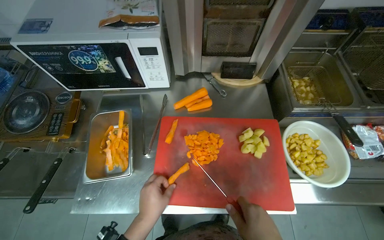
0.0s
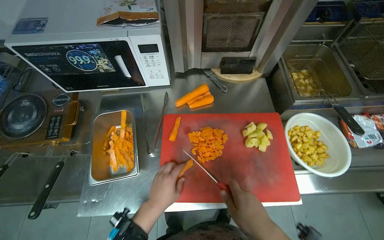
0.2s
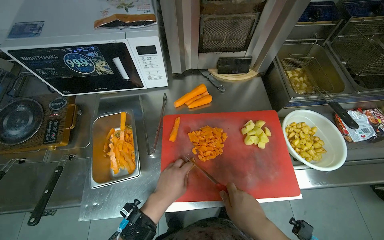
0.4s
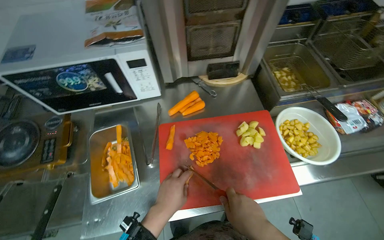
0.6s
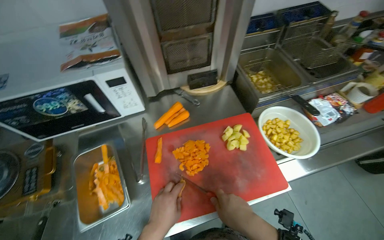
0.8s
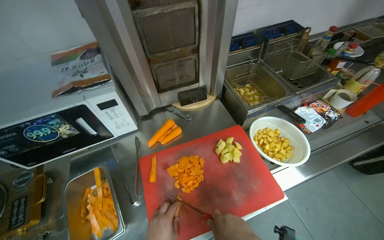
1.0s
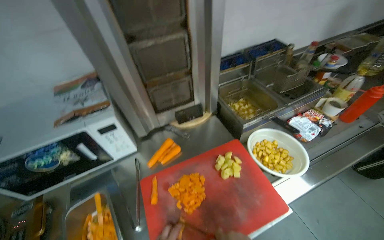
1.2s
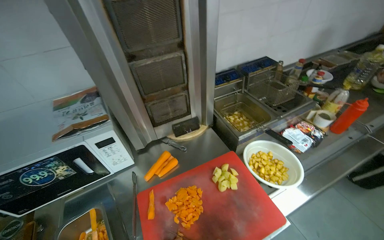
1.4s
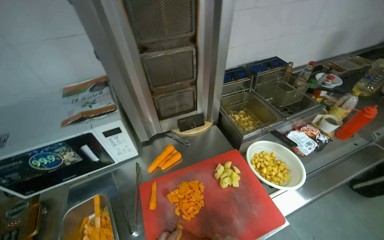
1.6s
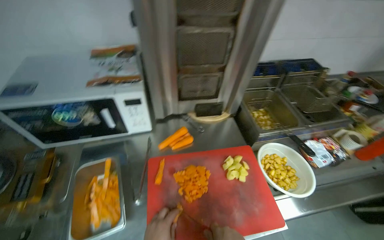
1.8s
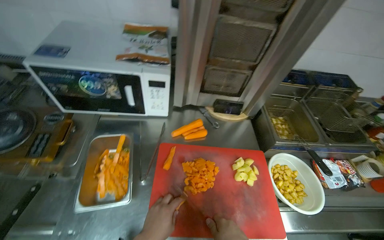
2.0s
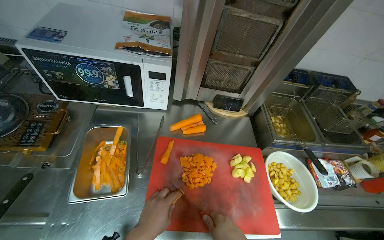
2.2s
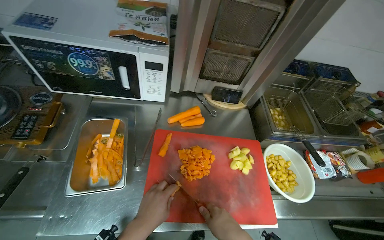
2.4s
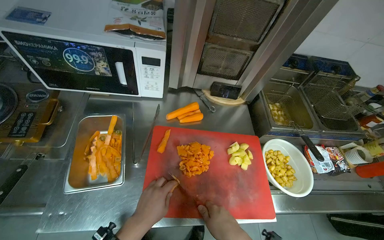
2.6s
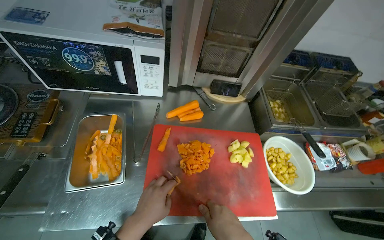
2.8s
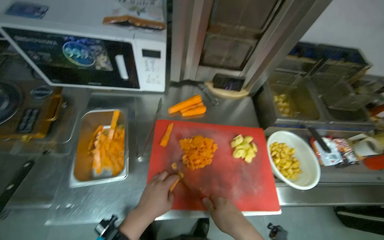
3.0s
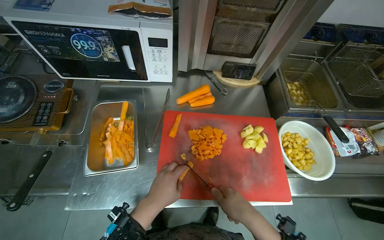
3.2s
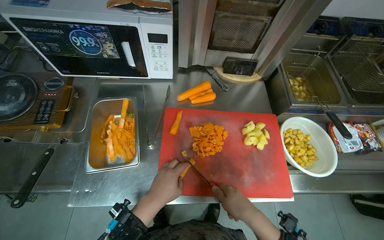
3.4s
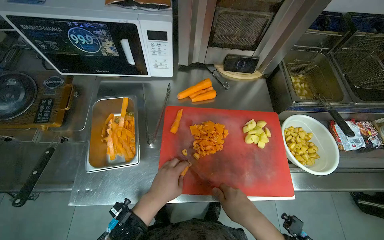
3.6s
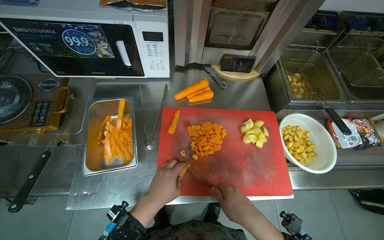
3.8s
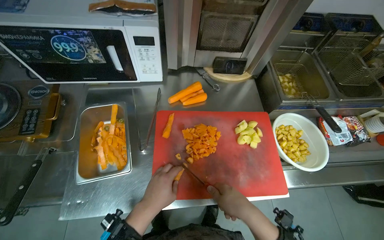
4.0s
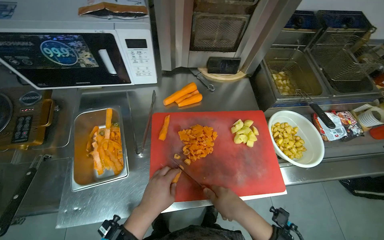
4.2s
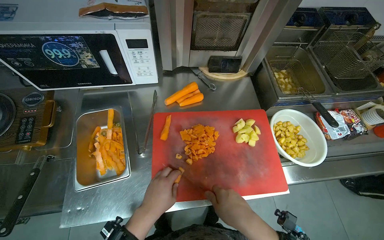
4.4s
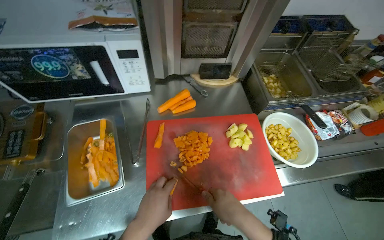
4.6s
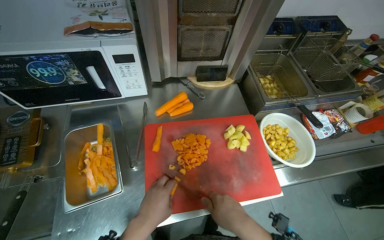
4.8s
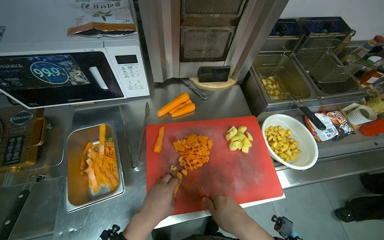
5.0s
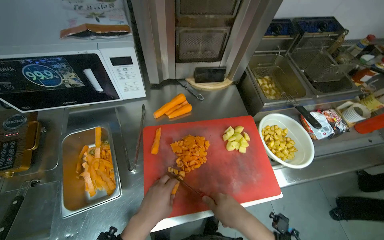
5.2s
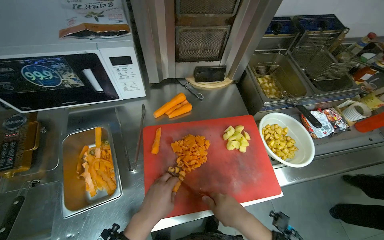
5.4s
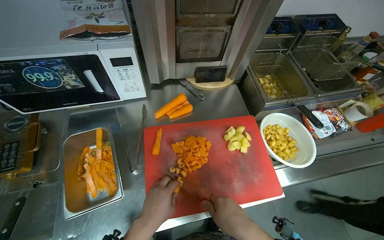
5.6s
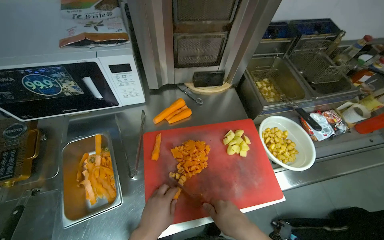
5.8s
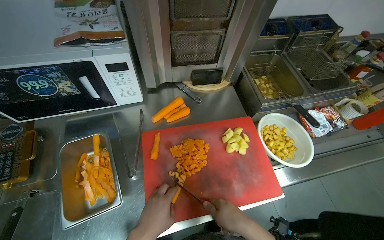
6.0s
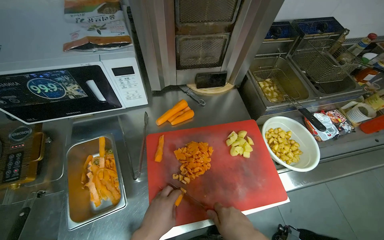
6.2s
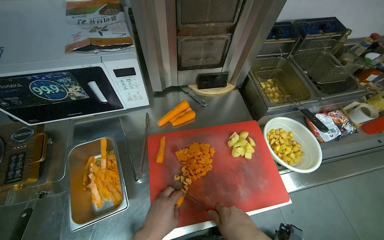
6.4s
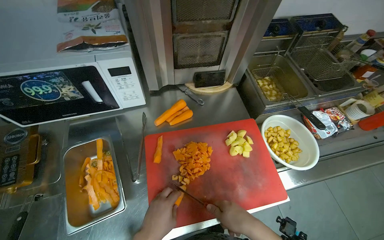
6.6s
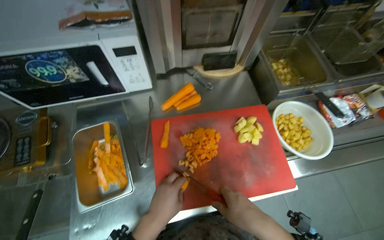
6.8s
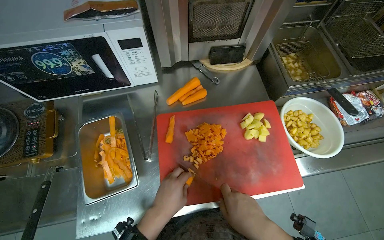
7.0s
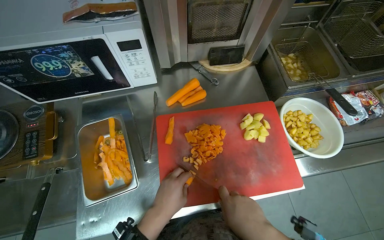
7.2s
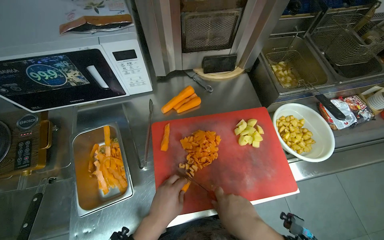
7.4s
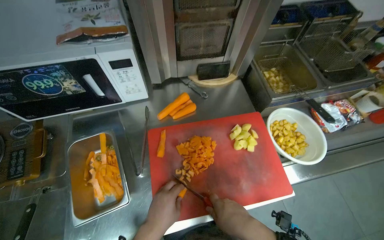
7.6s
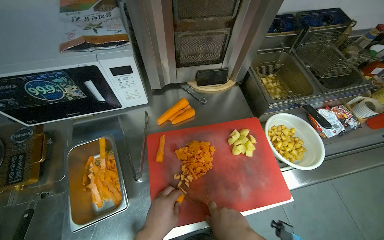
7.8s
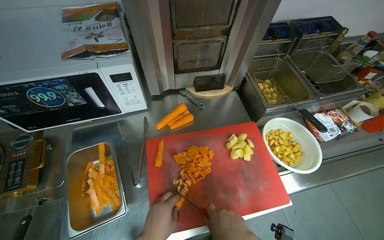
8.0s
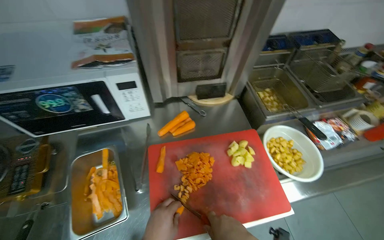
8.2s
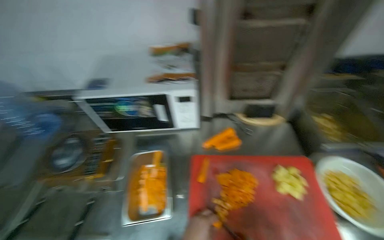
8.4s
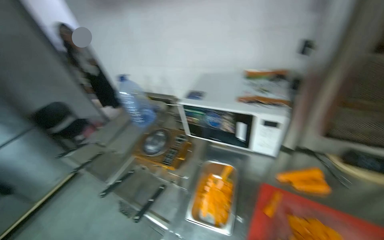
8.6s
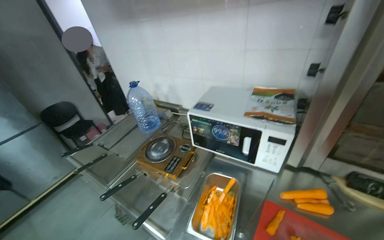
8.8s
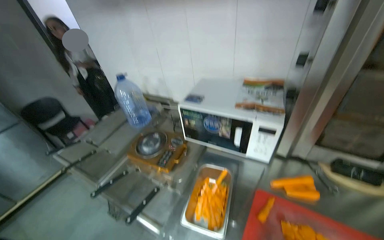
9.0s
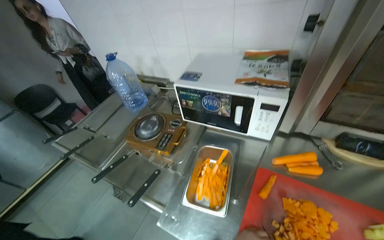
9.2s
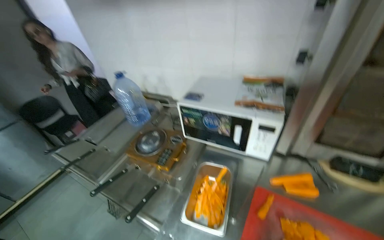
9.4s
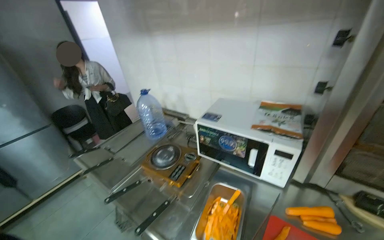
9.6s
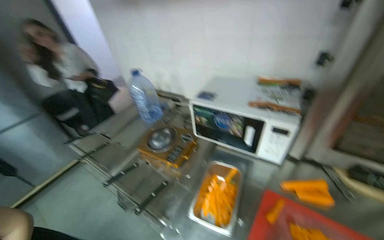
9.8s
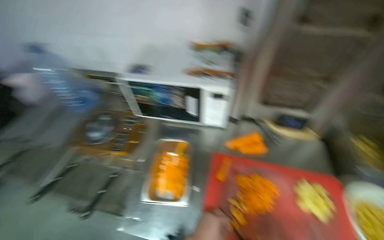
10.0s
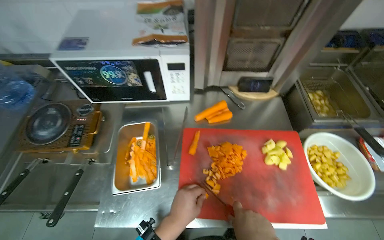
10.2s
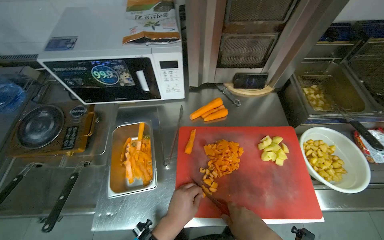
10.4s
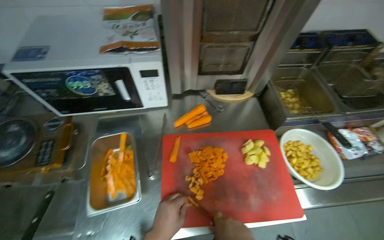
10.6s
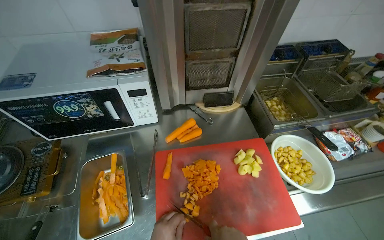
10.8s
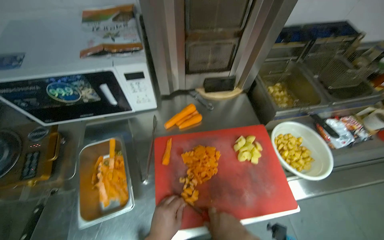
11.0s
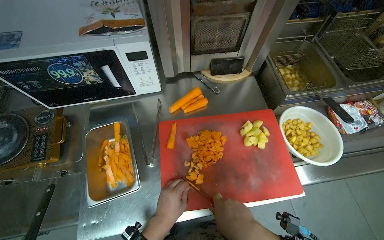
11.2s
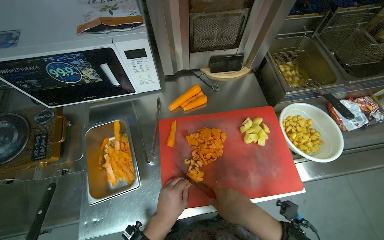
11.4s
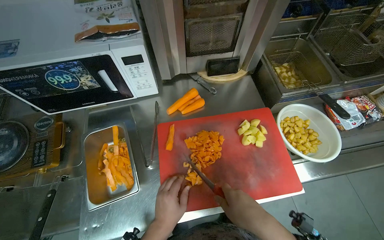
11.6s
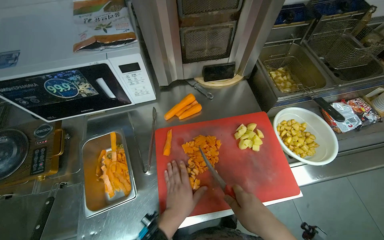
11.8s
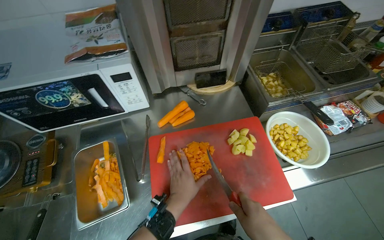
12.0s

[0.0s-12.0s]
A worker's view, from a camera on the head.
Job: preparing food.
The whole recording: Chopping carrots. The worker continues chopping carrots on a red cutting board.
0.0s to 1.6s: The wearer looks about 20 degrees further upward.
1.6s to 3.0s: The view tilts some 15 degrees downward.
3.0s to 6.0s: The hands stay close to where they were, moving slightly.
6.0s to 7.6s: The hands work in one place, with small movements.
7.6s to 9.0s: The head rotates about 45 degrees to the left. The wearer looks roughly 20 degrees further upward.
9.0s to 10.4s: The head turns to the right by some 30 degrees. The view tilts approximately 20 degrees downward.

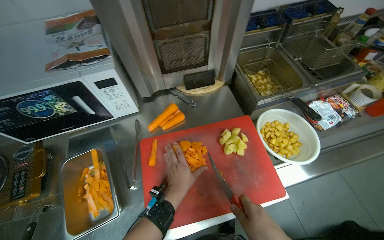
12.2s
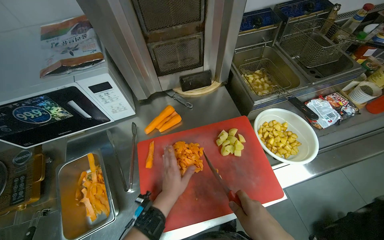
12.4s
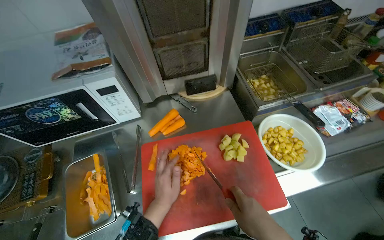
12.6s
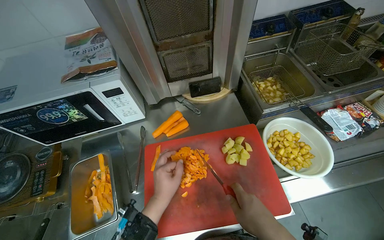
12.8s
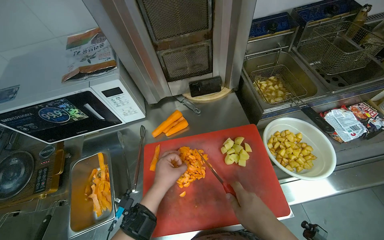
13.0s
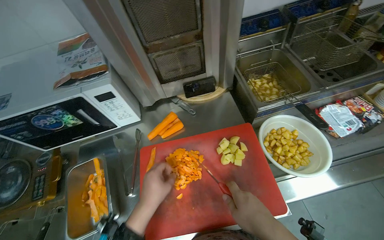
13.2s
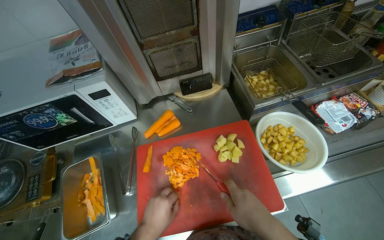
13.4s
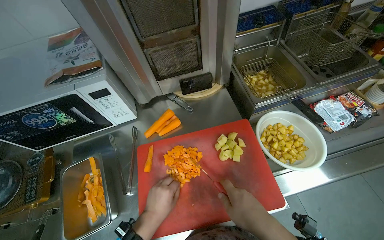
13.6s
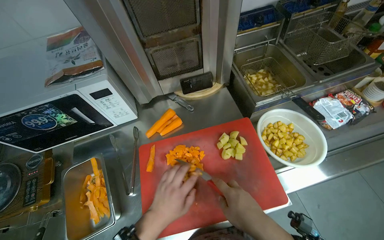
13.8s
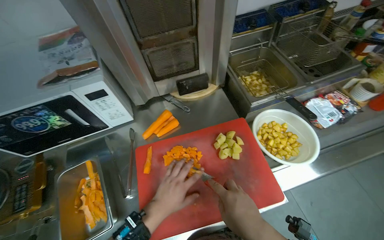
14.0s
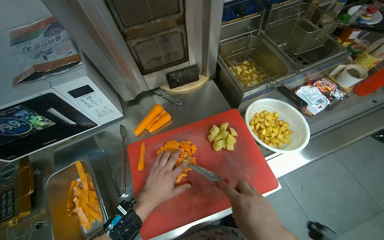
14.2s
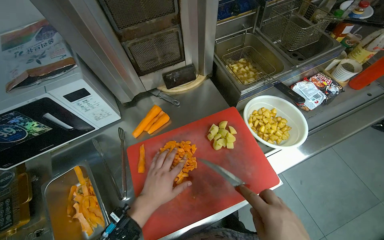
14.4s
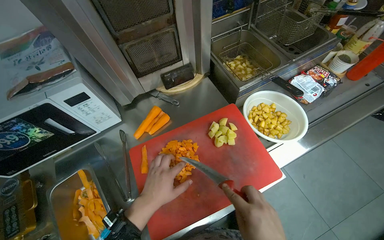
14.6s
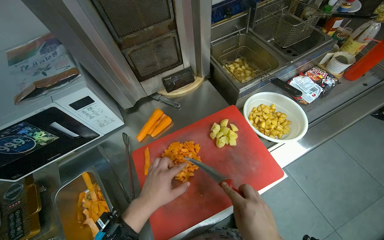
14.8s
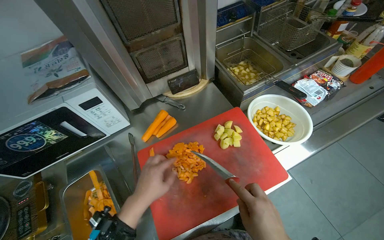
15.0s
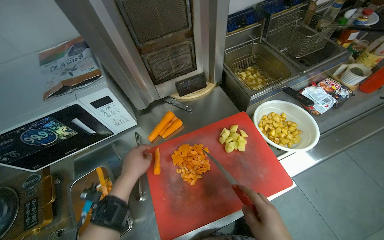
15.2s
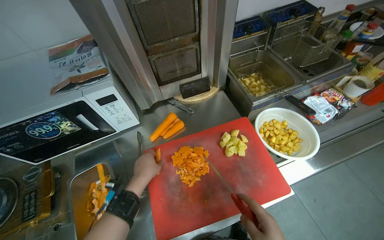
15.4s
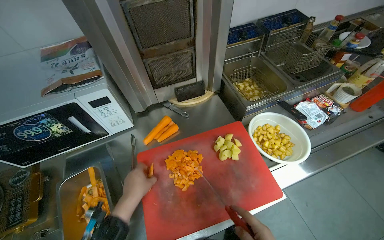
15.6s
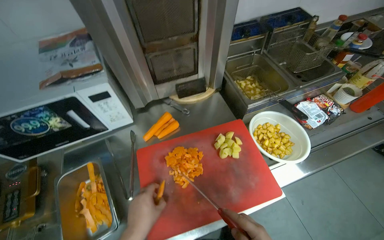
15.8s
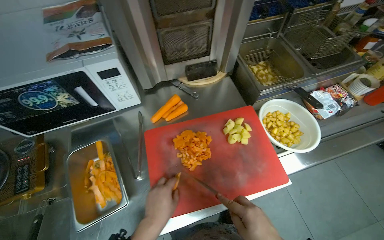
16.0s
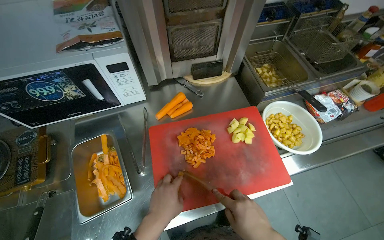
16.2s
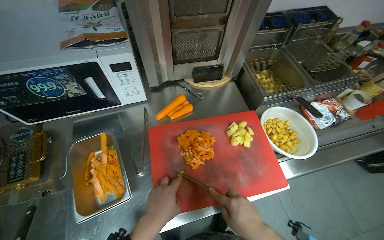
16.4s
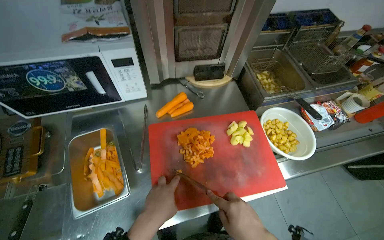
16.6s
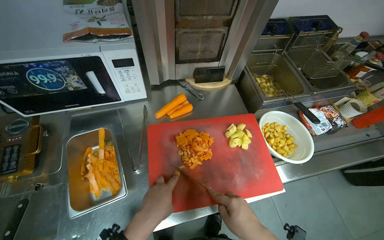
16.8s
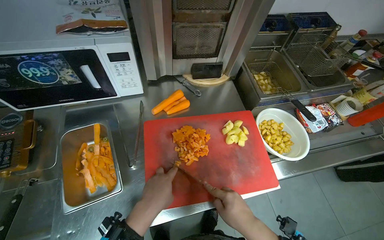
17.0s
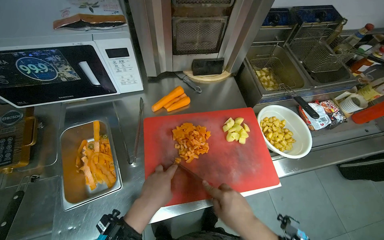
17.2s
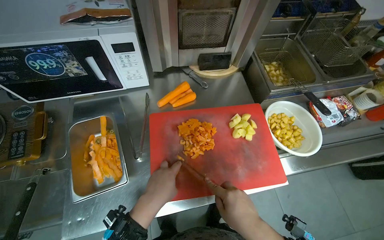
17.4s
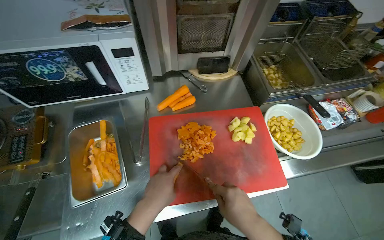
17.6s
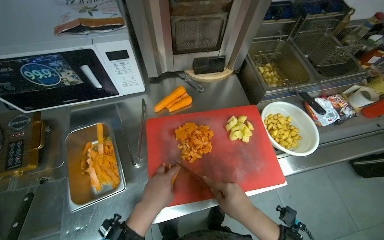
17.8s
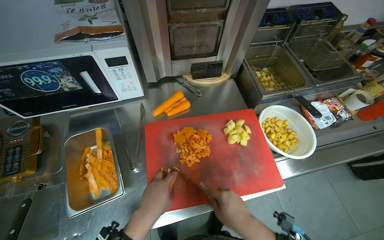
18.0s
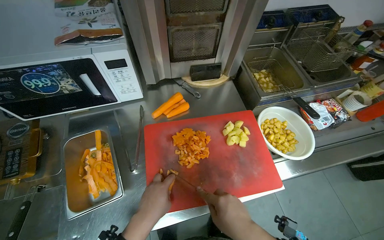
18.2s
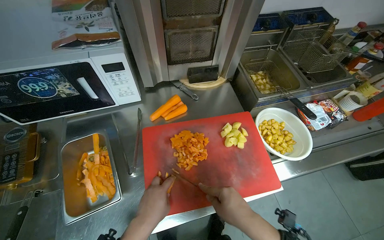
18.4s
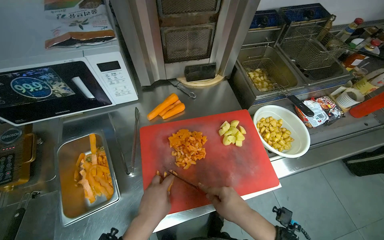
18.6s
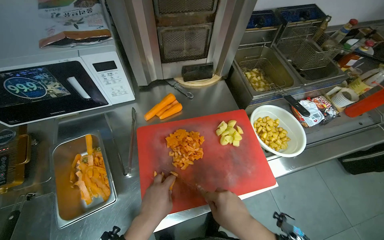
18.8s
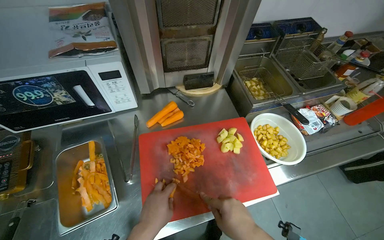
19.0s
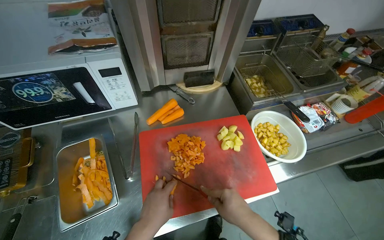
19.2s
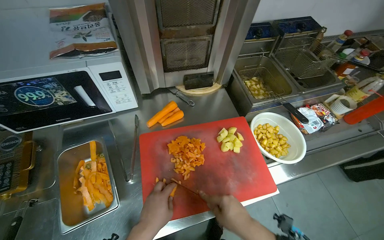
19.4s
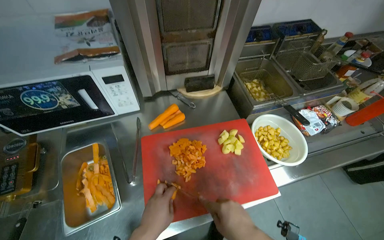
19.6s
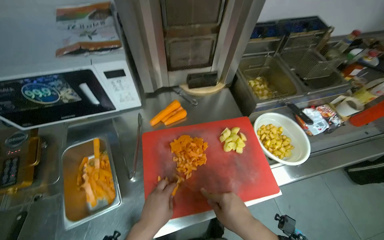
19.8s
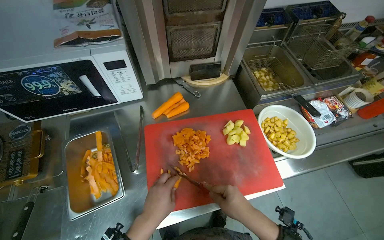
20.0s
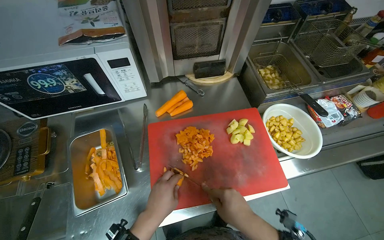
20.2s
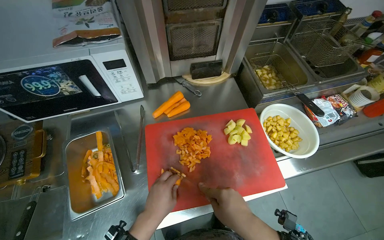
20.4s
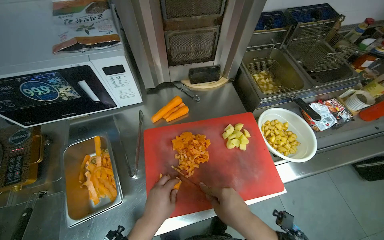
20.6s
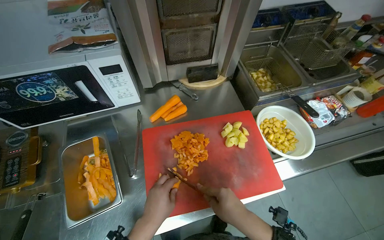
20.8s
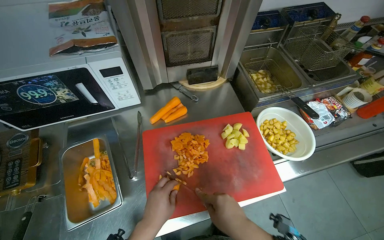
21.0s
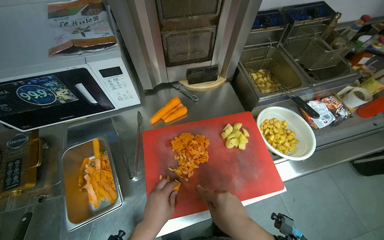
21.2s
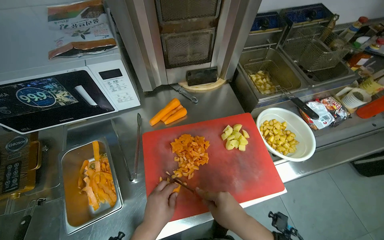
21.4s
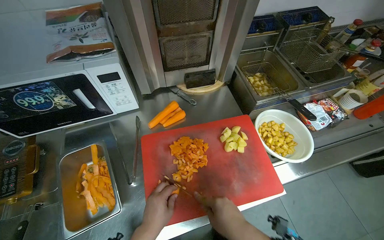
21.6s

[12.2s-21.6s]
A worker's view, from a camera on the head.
Job: preparing food.
The whole recording: Chopping carrots. The worker continues chopping carrots on a red cutting board.
13.8s to 15.4s: The left hand heads to the left, covering about 10 cm.
17.0s to 21.6s: The hands work in one place, with small movements.
